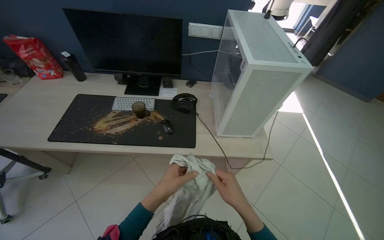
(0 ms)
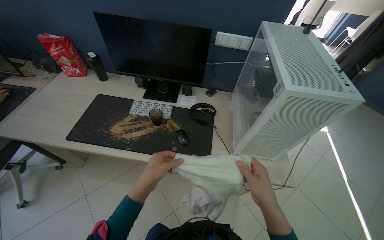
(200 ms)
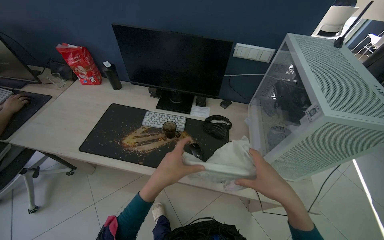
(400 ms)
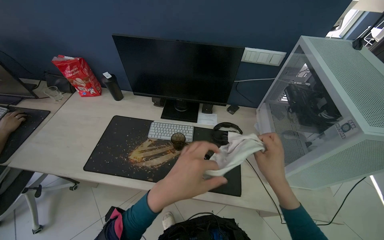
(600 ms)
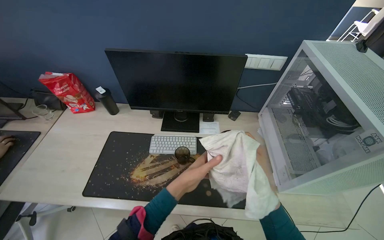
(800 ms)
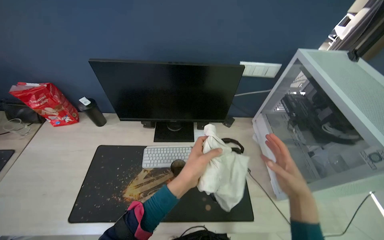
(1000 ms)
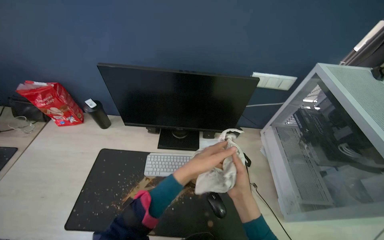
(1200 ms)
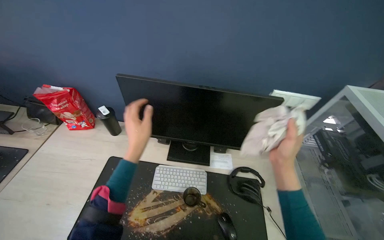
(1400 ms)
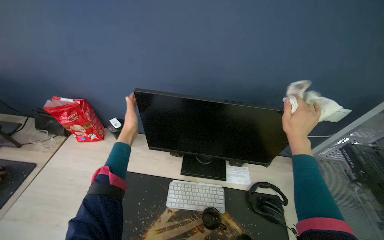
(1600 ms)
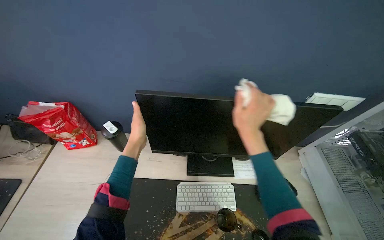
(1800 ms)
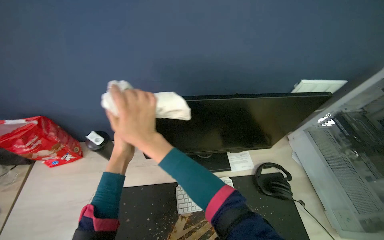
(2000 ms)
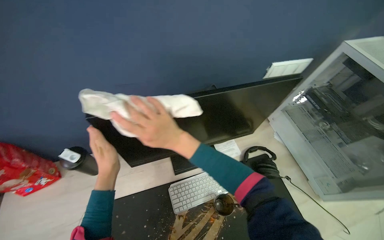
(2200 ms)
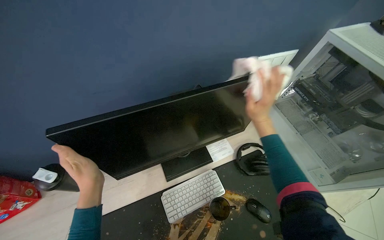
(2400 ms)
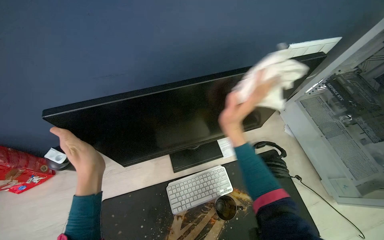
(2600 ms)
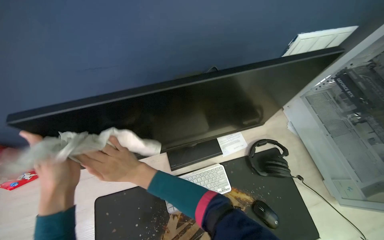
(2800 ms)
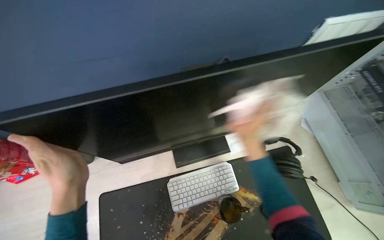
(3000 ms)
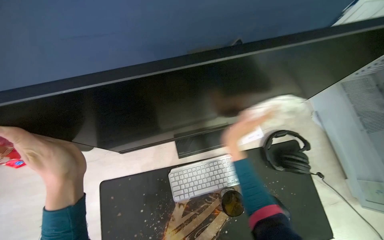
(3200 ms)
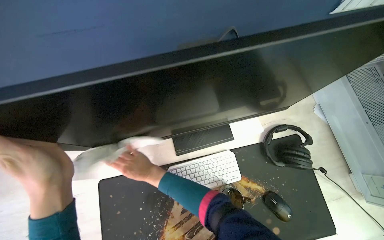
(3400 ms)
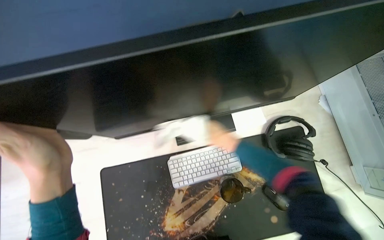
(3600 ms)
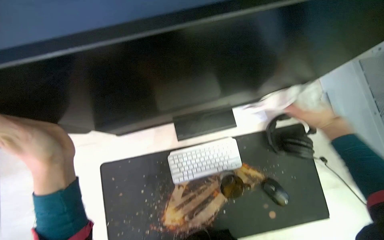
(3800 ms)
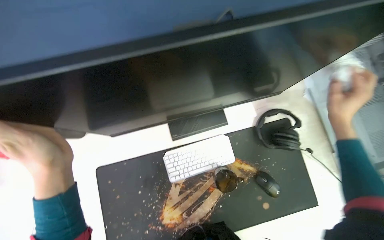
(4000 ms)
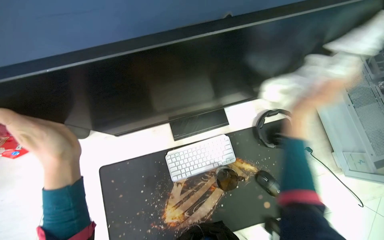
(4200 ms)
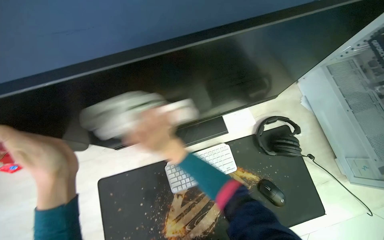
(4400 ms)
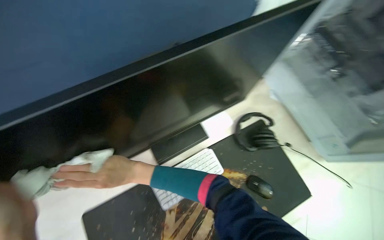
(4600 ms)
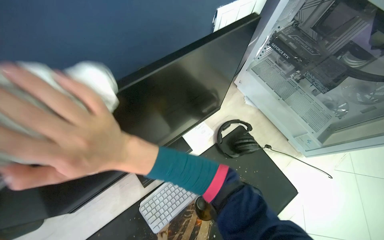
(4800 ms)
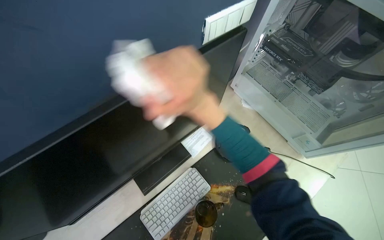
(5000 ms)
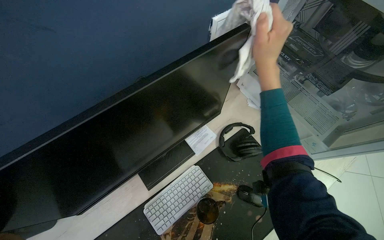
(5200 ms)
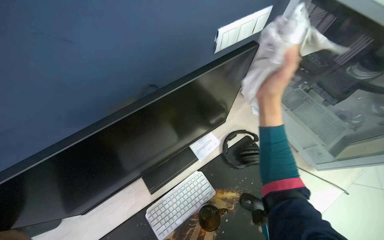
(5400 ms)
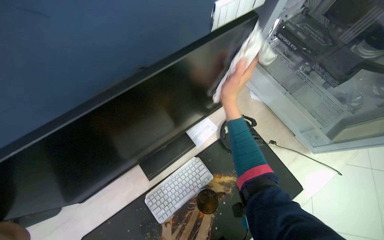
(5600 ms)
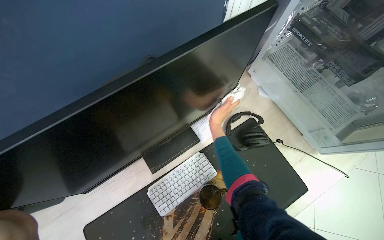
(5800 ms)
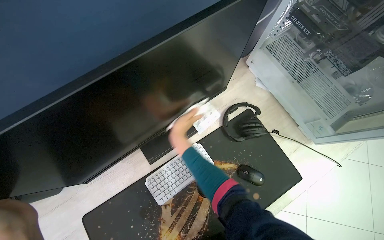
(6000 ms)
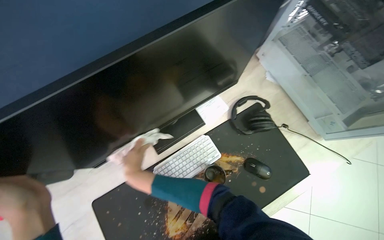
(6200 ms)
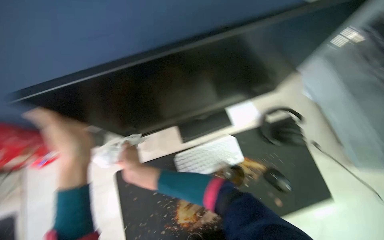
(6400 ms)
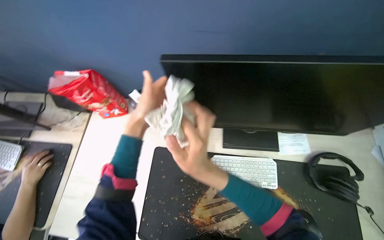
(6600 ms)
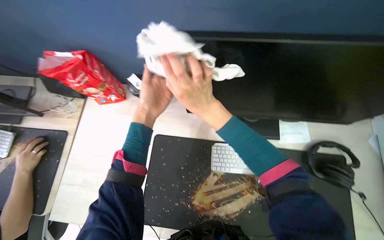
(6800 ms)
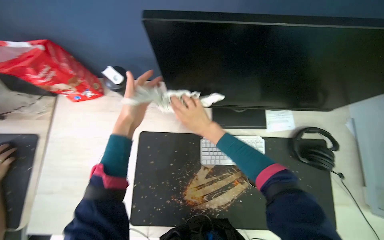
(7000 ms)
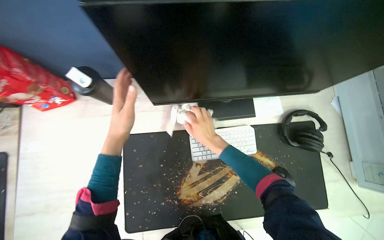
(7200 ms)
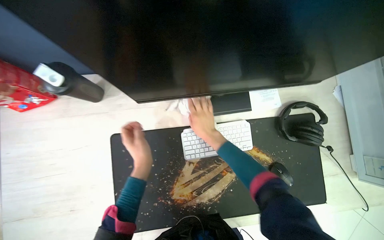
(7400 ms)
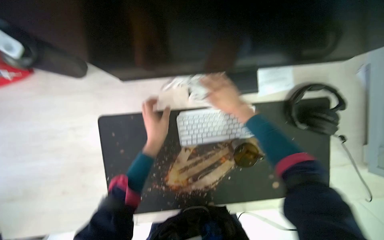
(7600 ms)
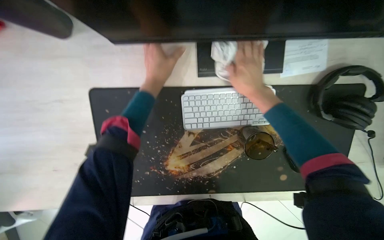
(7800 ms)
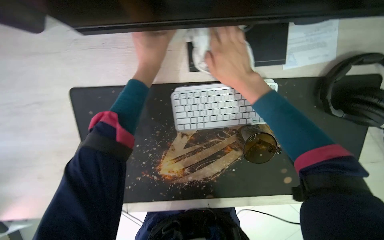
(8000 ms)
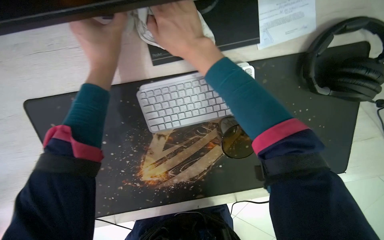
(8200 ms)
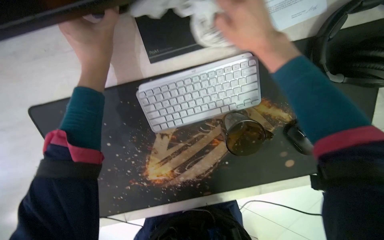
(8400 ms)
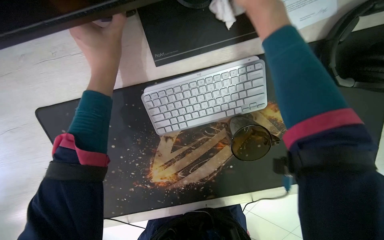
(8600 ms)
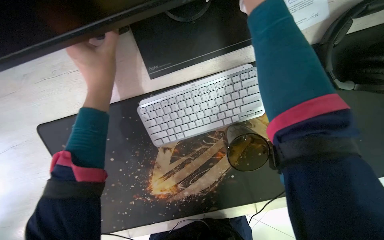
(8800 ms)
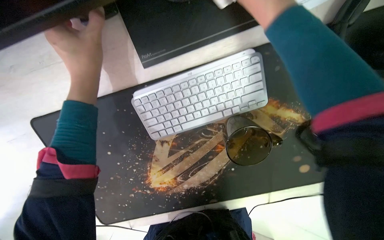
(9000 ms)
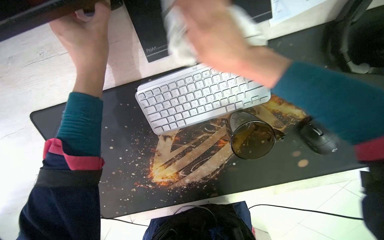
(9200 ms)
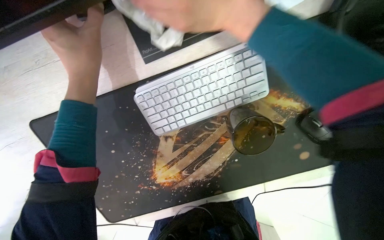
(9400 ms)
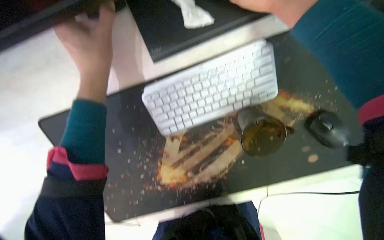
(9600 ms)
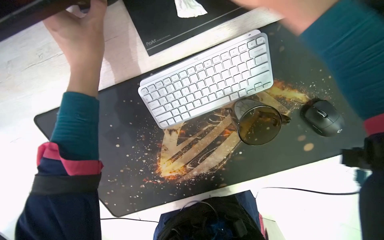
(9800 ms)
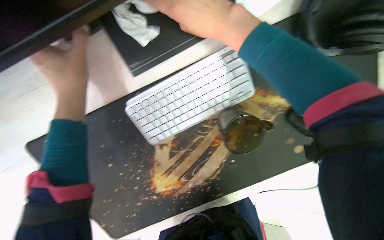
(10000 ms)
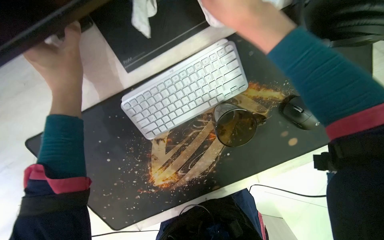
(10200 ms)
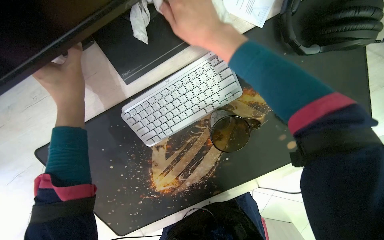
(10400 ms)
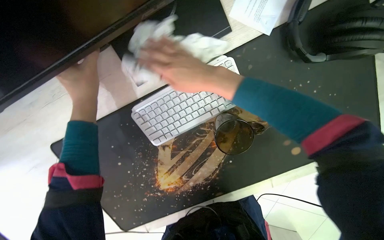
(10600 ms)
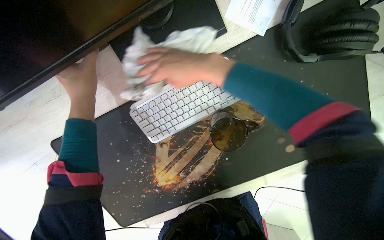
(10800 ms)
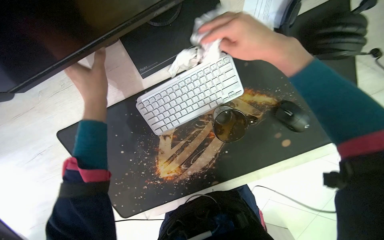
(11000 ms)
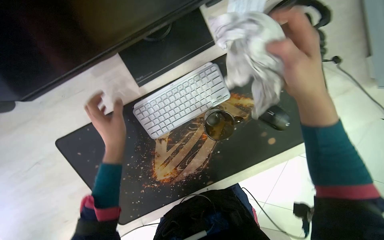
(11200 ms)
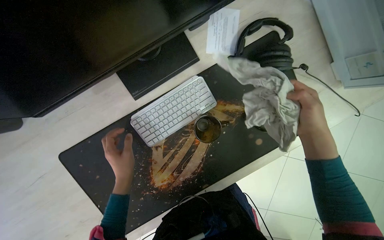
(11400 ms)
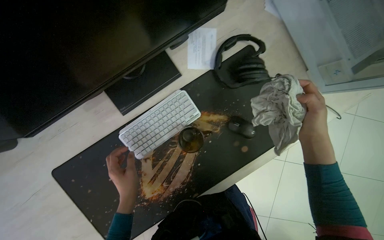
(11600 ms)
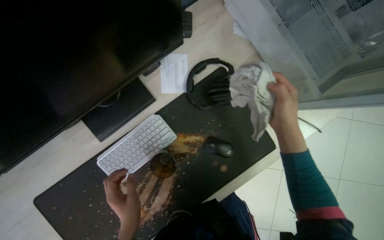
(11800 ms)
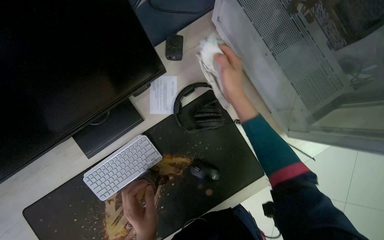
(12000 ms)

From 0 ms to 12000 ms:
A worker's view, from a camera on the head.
Job: wiping surfaces.
The whole recording: Wiping office desk and computer. The worker wipes the monitor, keyboard, mouse, and computer tower on an office desk.
From 0 ms to 1600 ms: The wearer moves about 70 cm.
From 1600 ms to 3000 ms: The view tilts approximately 20 degrees downward.
From 6000 ms to 7600 ms: The camera pitches downward, by approximately 20 degrees. The right hand heads to the right, covering roughly 15 cm.
From 7600 ms to 9000 ms: The view tilts approximately 15 degrees downward. The left hand heads up the picture, covering roughly 15 cm. The right hand shifts some 10 cm up the picture.
From 10400 ms to 12000 ms: The view tips upward by roughly 15 degrees. The right hand heads to the right, covering approximately 35 cm; the left hand goes roughly 40 cm to the right and down the picture.

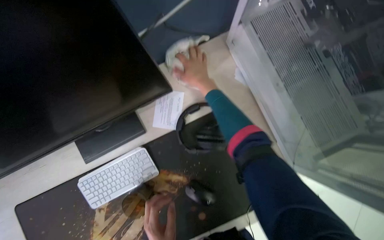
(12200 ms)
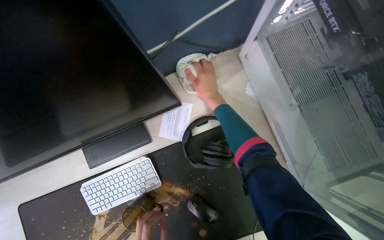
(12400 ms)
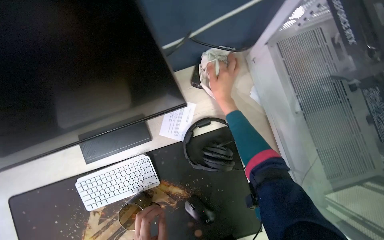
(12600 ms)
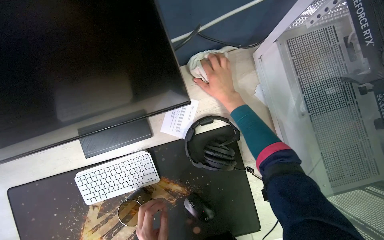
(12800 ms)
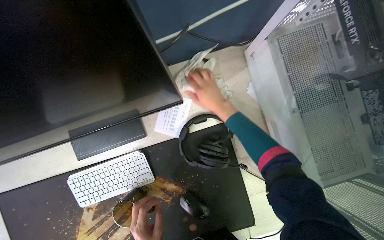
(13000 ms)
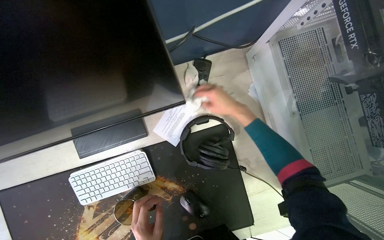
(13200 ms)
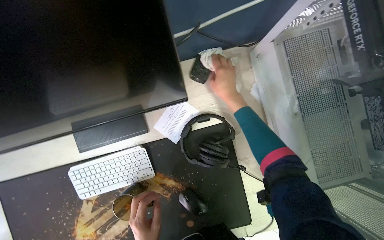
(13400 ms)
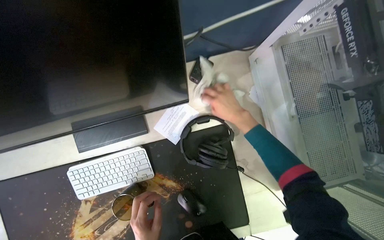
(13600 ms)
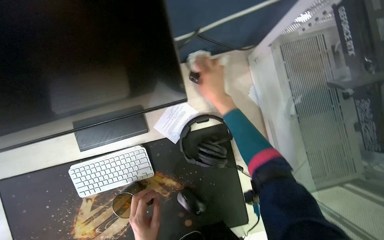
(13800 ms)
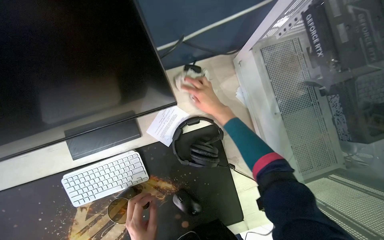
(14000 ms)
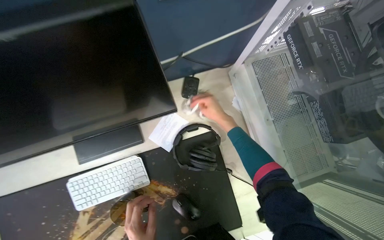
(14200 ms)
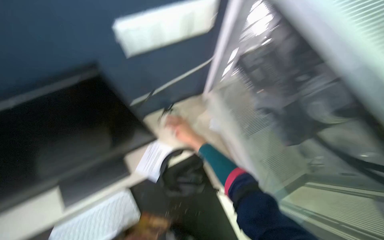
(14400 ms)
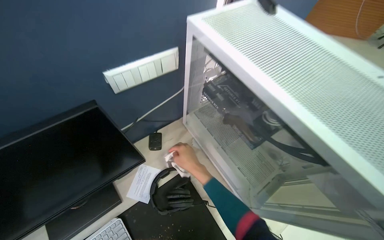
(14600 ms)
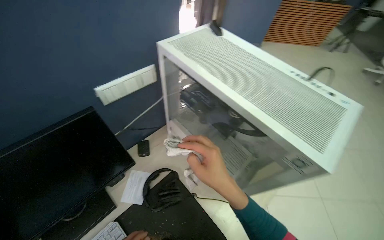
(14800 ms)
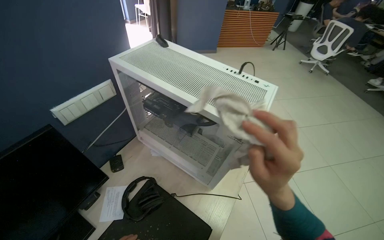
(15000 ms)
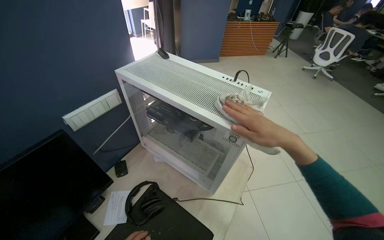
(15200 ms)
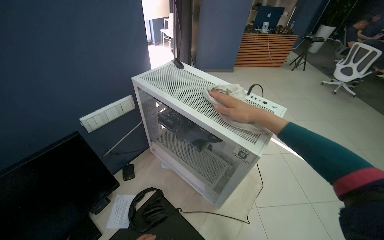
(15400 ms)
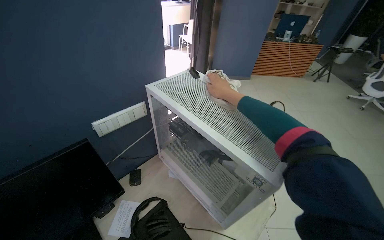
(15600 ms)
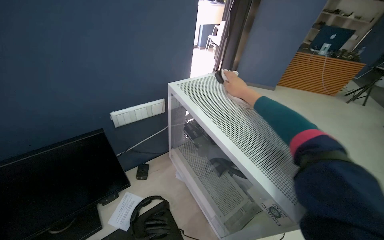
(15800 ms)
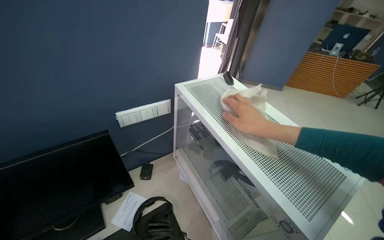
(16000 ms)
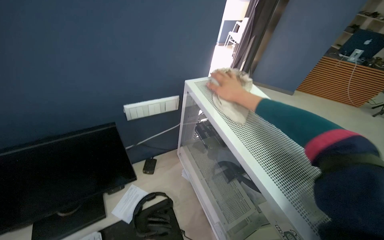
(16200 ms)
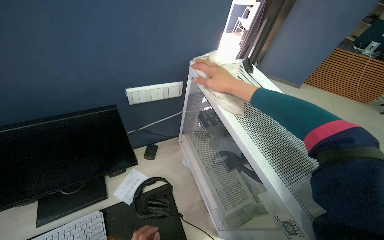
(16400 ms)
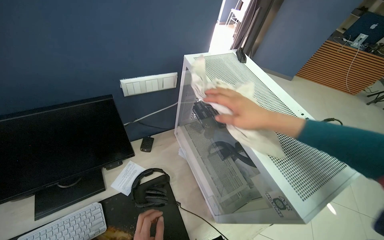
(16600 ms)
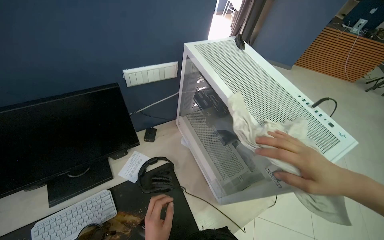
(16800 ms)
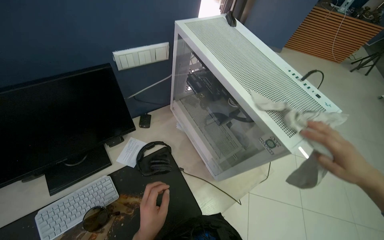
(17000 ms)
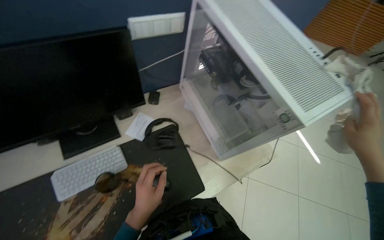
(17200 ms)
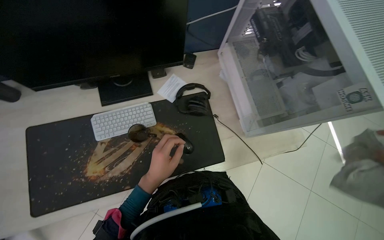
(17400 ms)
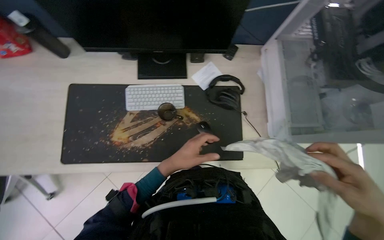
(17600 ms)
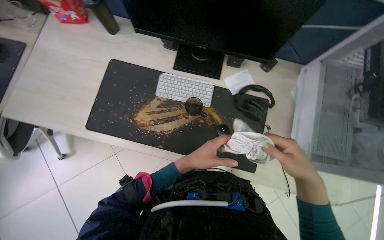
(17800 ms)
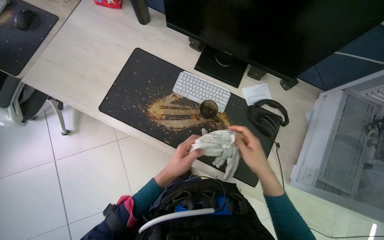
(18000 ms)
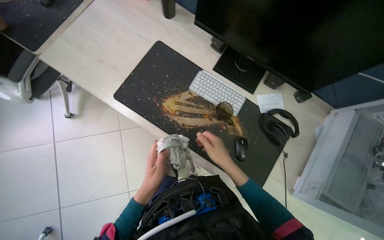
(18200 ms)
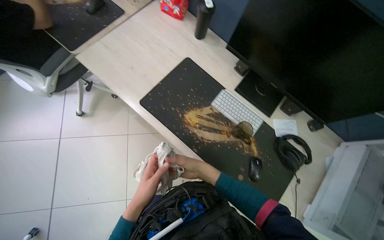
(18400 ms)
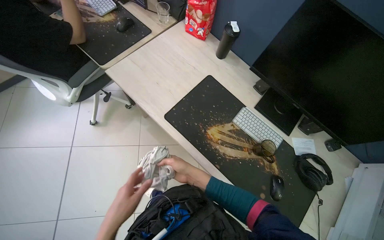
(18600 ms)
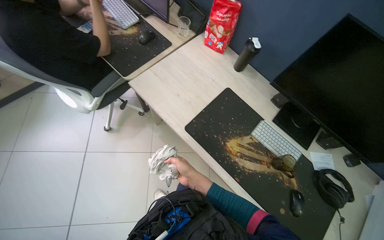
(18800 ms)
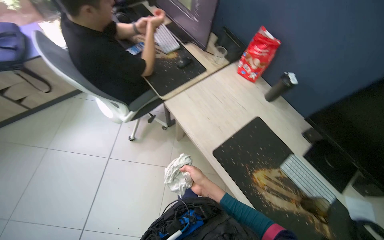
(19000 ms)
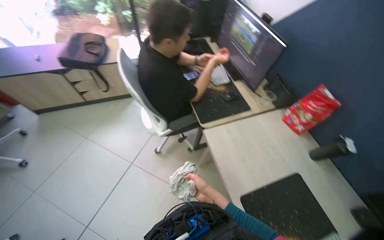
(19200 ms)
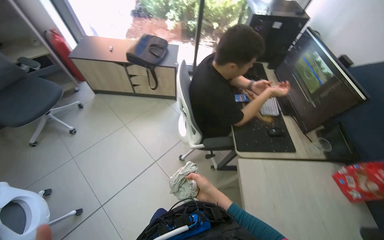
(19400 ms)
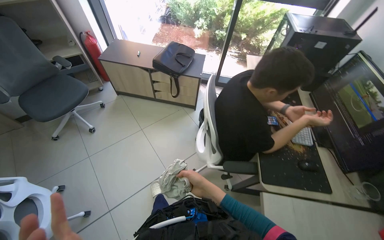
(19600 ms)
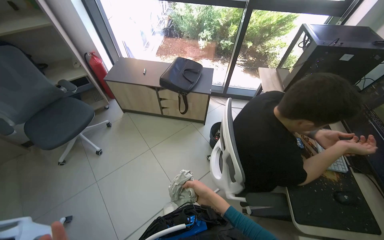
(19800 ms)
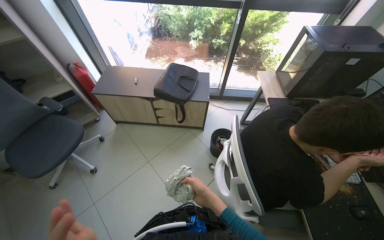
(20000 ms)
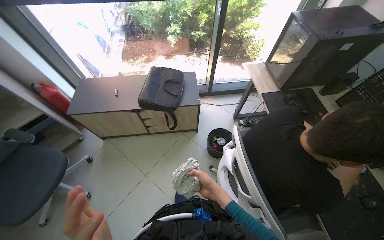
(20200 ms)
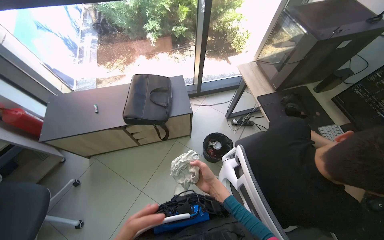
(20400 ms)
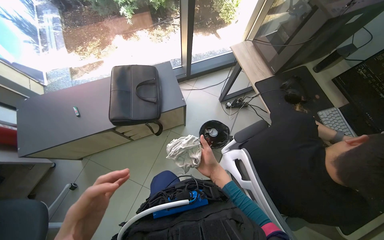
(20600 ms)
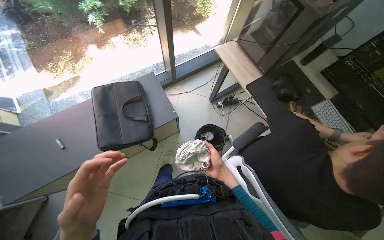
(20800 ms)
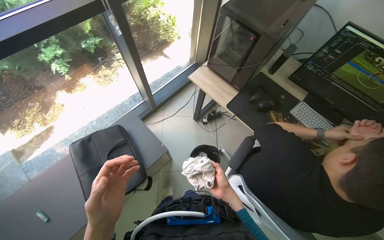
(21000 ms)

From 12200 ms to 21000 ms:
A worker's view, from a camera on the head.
Job: wiping surfaces.
The whole recording: Wiping office desk and computer. The worker wipes the monitor, keyboard, mouse, and computer tower on an office desk.
From 13600 ms to 15200 ms: The camera is carried roughly 50 cm. The wearer's head swings about 40 degrees to the right. The camera pitches upward, by some 40 degrees.
From 15200 ms to 16600 ms: The wearer's head swings some 30 degrees to the left. The right hand is displaced up the picture and to the left by approximately 25 cm, and travels farther from the camera and back again, about 30 cm each way.
From 16600 ms to 18000 ms: The head turns to the left by approximately 50 degrees. The view tilts roughly 20 degrees downward.
From 18000 ms to 19600 ms: The camera travels roughly 90 cm. The wearer looks some 70 degrees further to the left. The view tips upward by some 30 degrees.
From 19600 ms to 21000 ms: The wearer moves approximately 1 m. The head rotates about 55 degrees to the right. The view tilts roughly 15 degrees downward.
